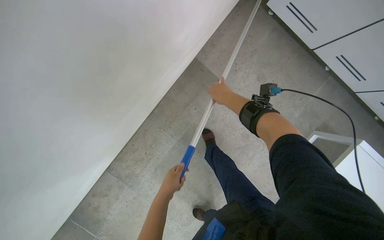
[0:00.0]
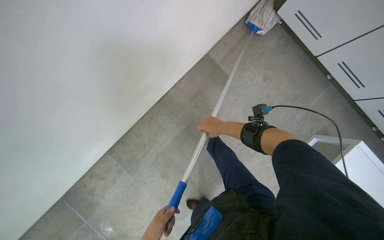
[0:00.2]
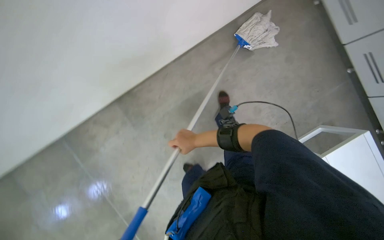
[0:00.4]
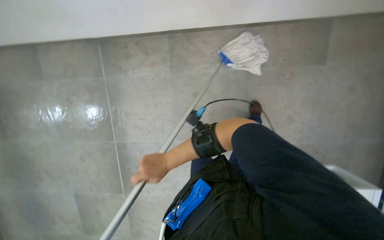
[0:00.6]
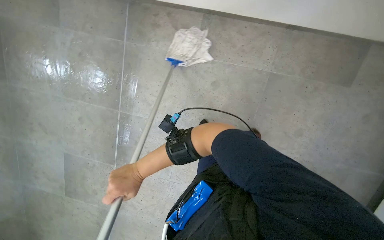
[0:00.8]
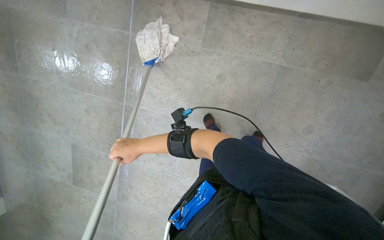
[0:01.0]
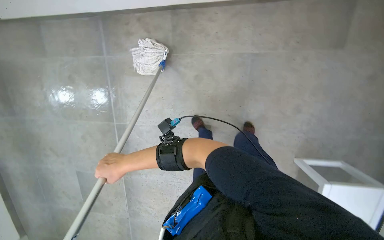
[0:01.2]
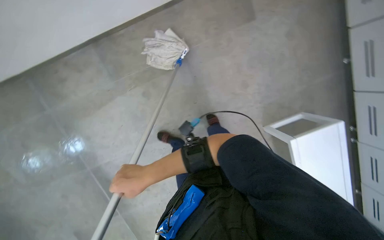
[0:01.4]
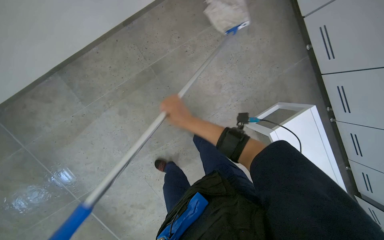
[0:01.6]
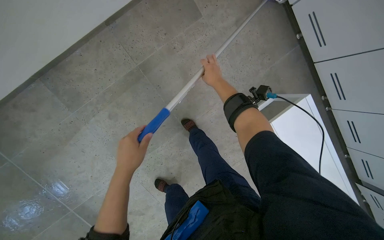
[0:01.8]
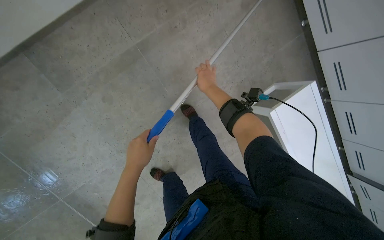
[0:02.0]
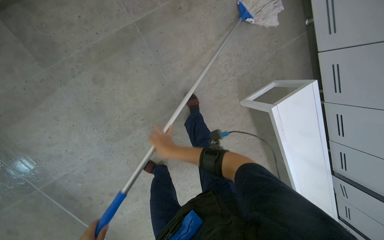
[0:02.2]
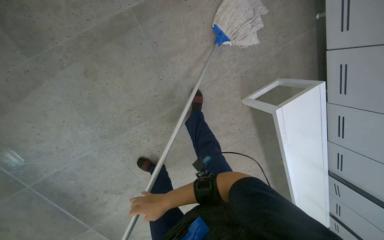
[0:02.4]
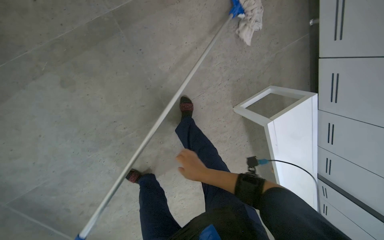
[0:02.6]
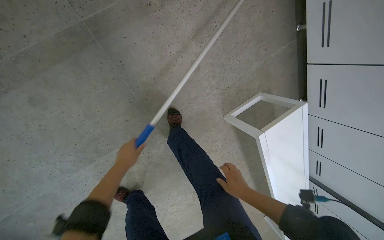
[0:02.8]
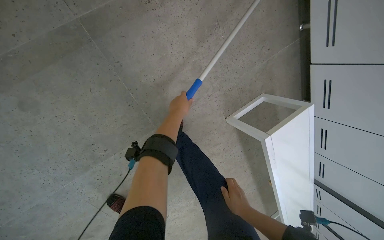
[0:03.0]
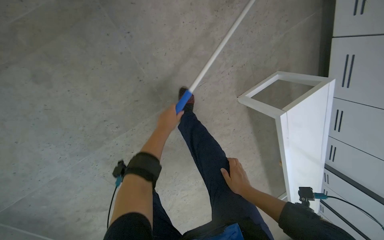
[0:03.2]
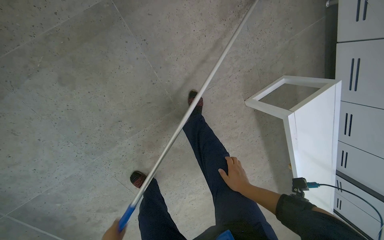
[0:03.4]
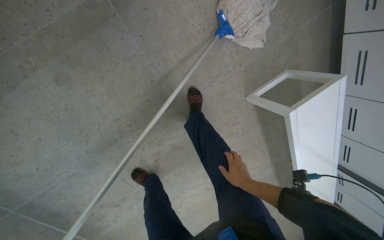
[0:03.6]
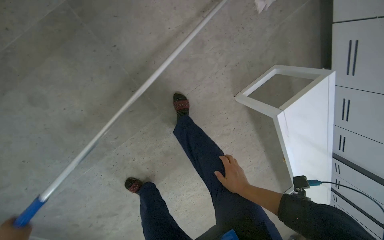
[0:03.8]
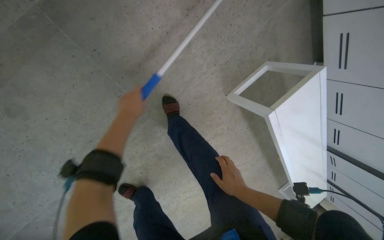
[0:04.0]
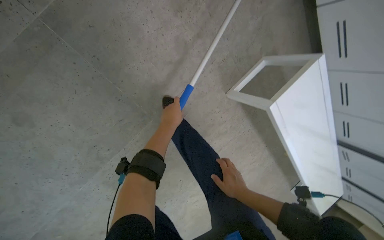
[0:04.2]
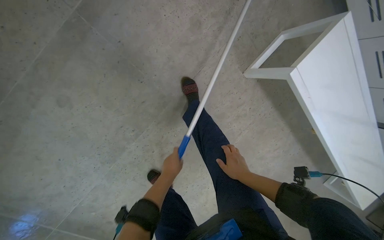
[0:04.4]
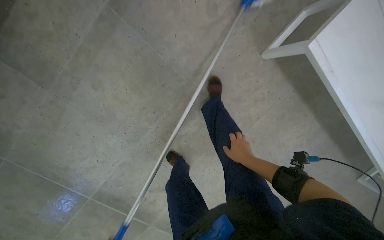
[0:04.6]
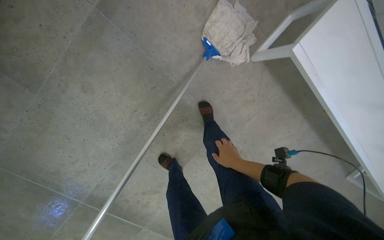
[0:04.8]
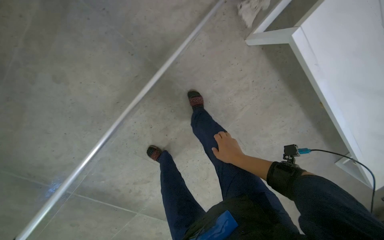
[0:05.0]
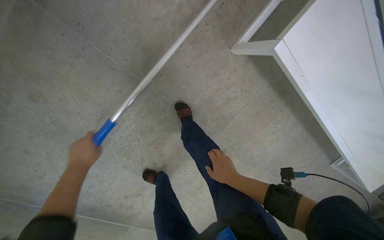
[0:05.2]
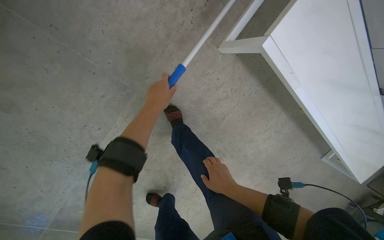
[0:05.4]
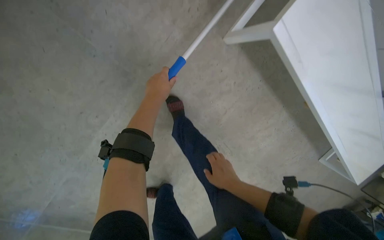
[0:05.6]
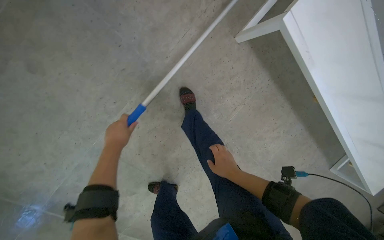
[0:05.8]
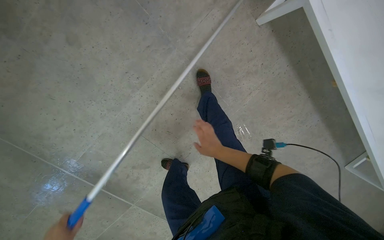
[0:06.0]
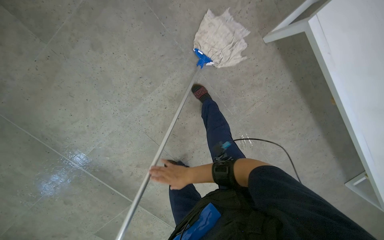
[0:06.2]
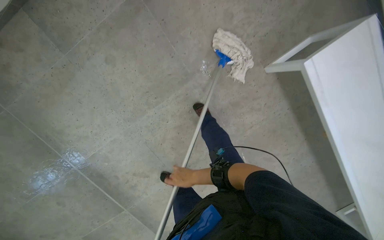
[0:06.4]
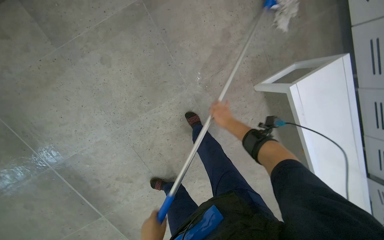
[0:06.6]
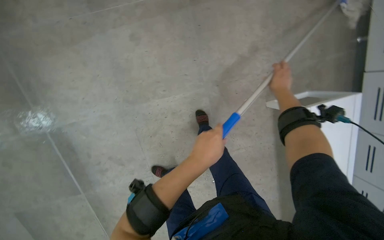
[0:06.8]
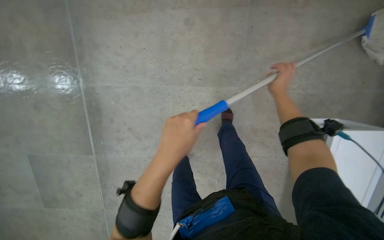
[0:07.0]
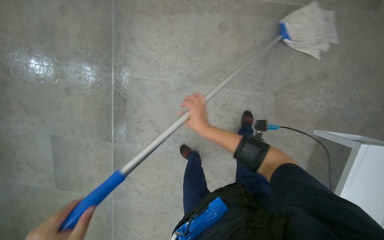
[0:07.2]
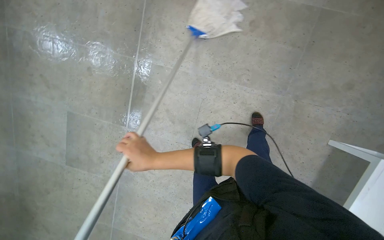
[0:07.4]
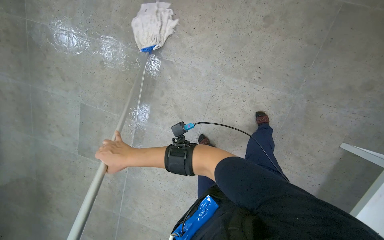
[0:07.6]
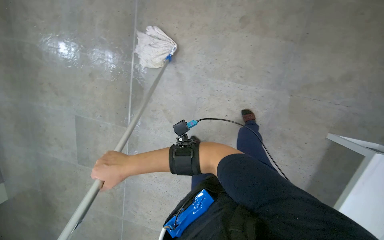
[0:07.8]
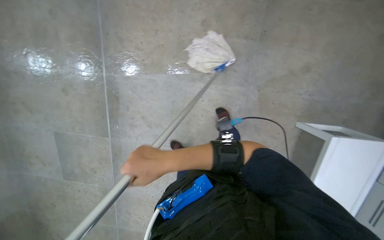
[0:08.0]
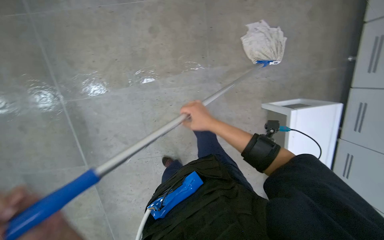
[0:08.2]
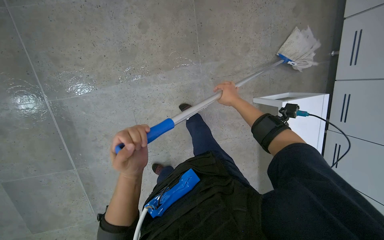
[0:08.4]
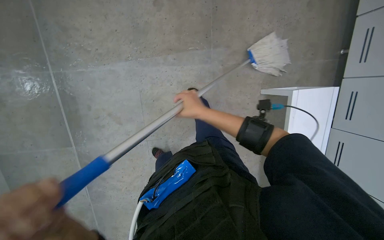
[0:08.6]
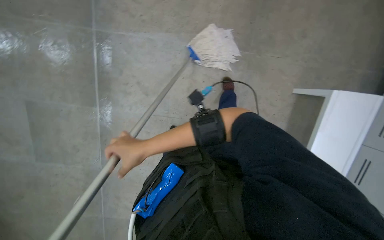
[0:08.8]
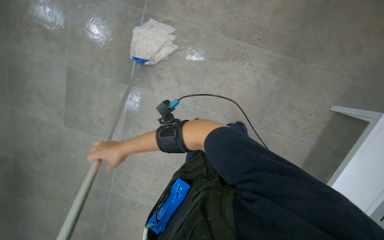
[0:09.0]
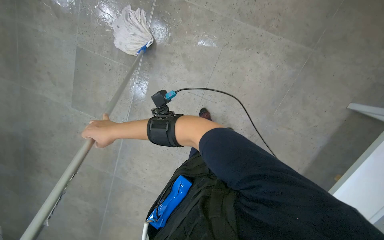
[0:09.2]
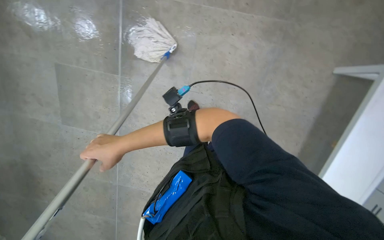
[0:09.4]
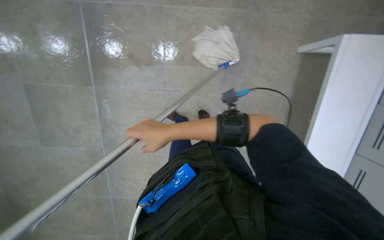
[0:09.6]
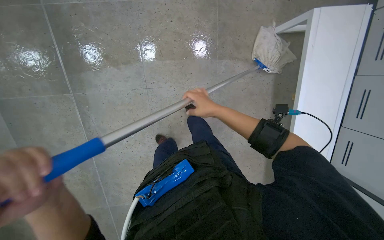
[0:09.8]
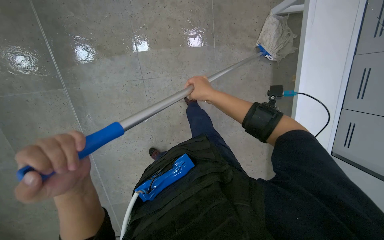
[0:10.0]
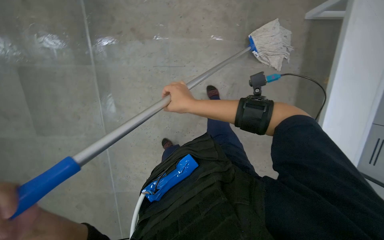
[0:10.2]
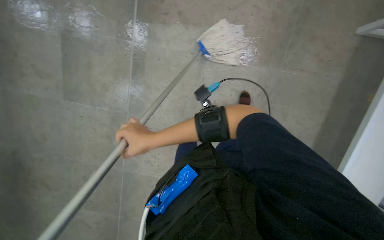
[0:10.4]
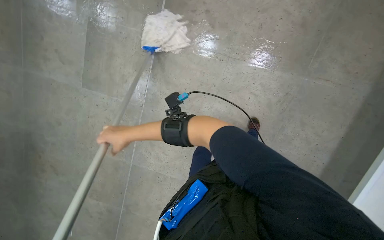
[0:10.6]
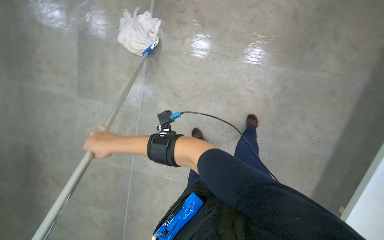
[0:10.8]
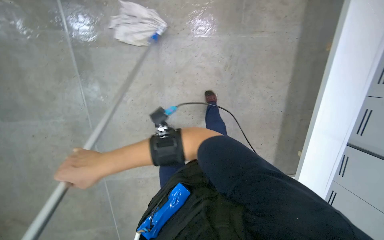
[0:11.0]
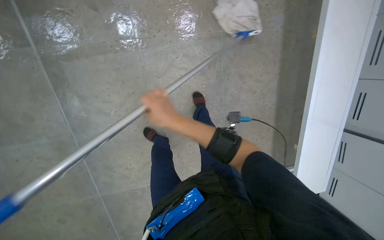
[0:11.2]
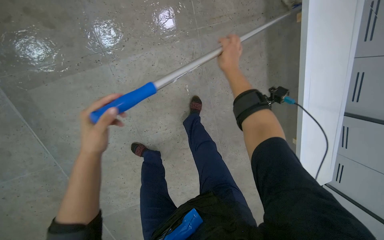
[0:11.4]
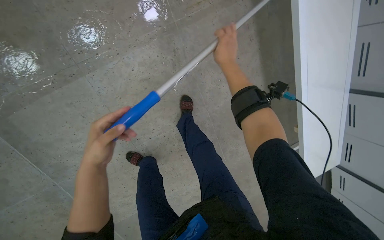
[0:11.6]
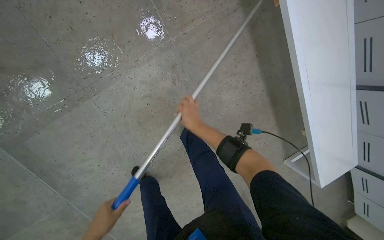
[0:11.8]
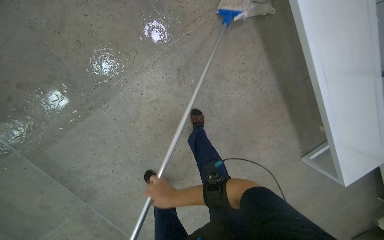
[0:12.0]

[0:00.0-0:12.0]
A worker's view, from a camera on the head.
Job: mopping floor.
The whole recording: Mopping tiled floor. The worker mops the tiled floor with a blue and grey mop.
0:00.0 to 0:01.6: The right hand travels down the picture and to the left by about 40 cm.
0:01.6 to 0:03.0: The camera is carried some 40 cm. The view pans to the right by about 15 degrees.
0:06.0 to 0:07.6: The camera travels some 50 cm. The view tilts some 10 degrees upward. The scene turns approximately 65 degrees clockwise in the picture.
0:09.0 to 0:10.4: The head rotates about 35 degrees to the right. The view tilts some 15 degrees downward.

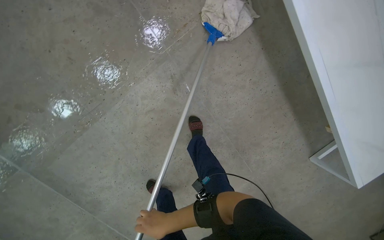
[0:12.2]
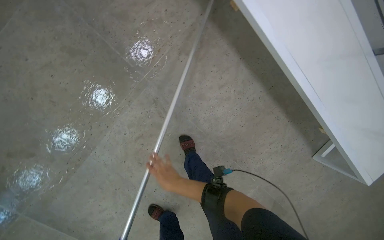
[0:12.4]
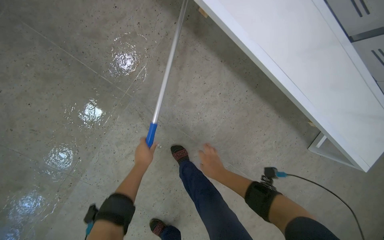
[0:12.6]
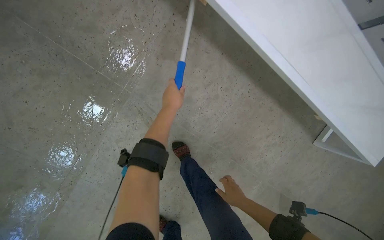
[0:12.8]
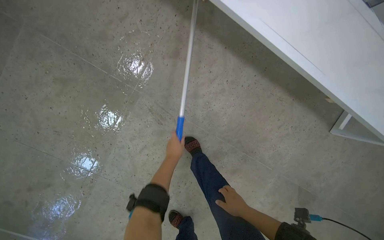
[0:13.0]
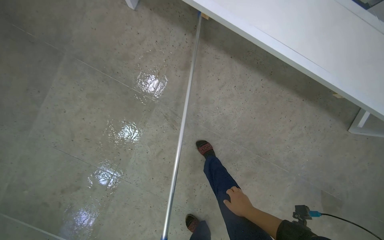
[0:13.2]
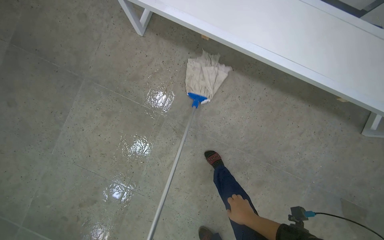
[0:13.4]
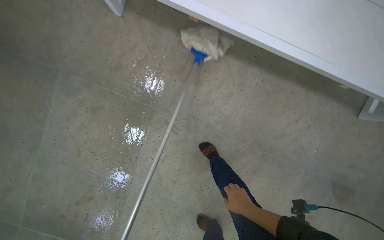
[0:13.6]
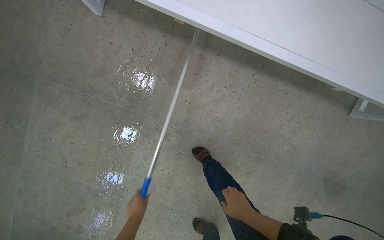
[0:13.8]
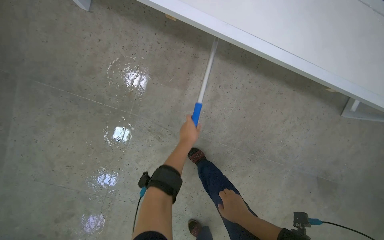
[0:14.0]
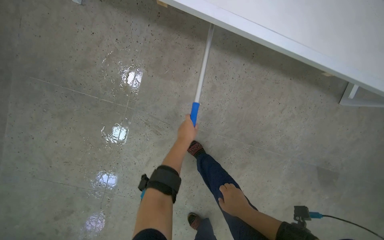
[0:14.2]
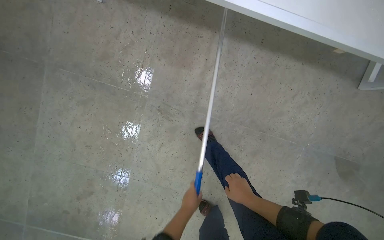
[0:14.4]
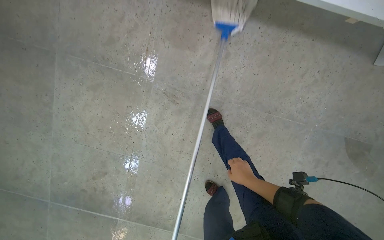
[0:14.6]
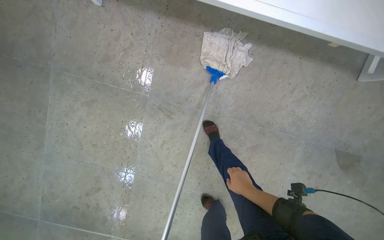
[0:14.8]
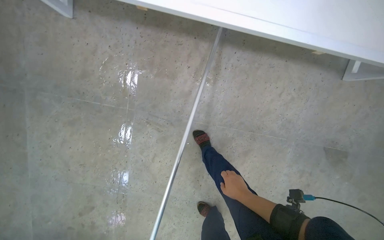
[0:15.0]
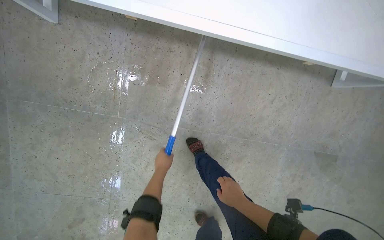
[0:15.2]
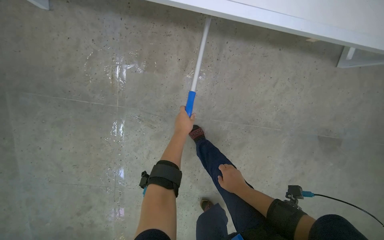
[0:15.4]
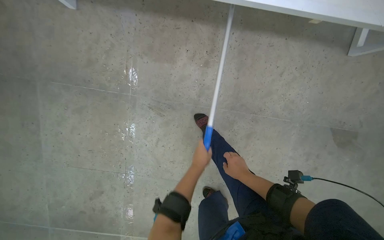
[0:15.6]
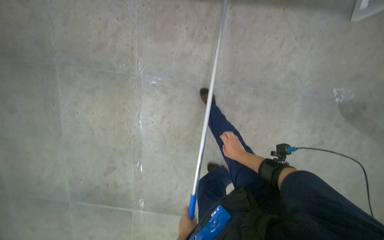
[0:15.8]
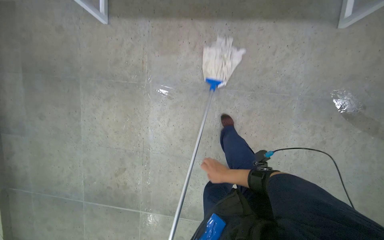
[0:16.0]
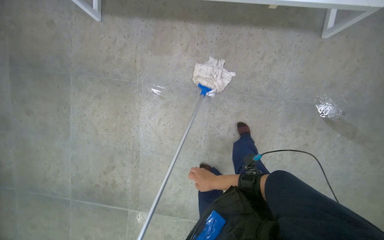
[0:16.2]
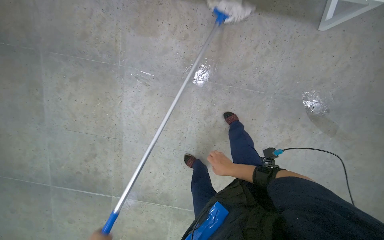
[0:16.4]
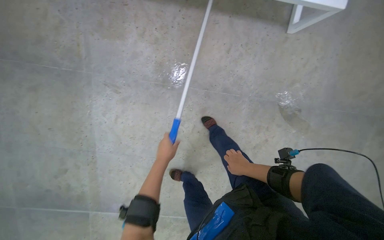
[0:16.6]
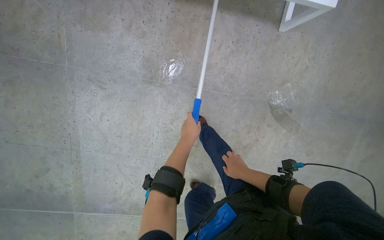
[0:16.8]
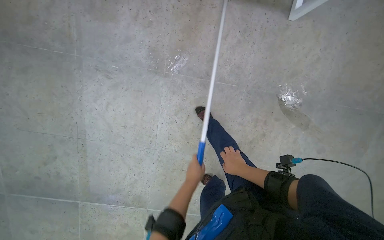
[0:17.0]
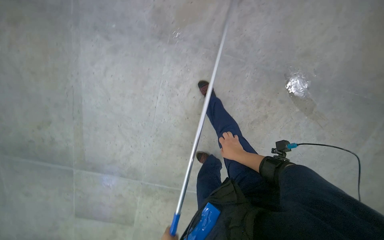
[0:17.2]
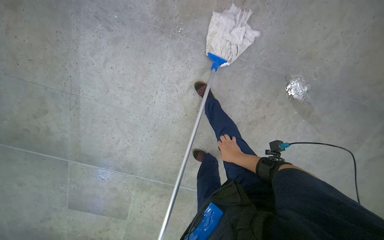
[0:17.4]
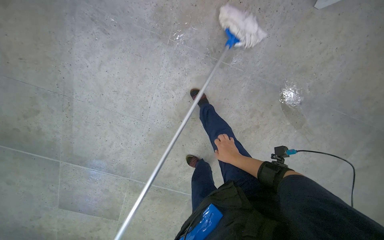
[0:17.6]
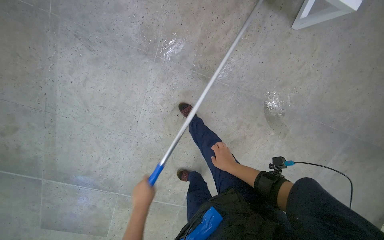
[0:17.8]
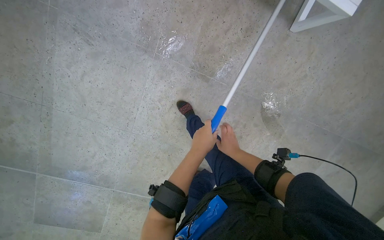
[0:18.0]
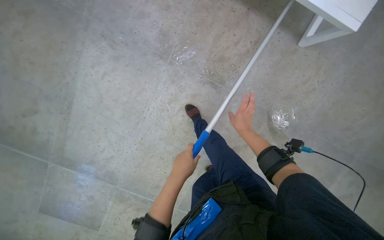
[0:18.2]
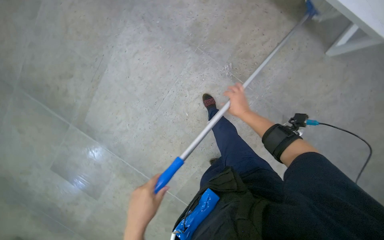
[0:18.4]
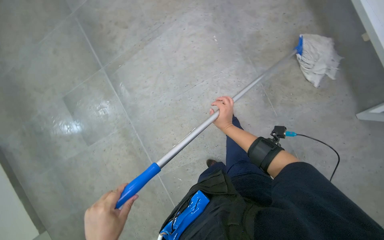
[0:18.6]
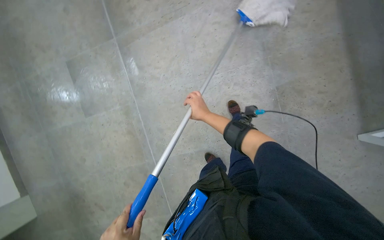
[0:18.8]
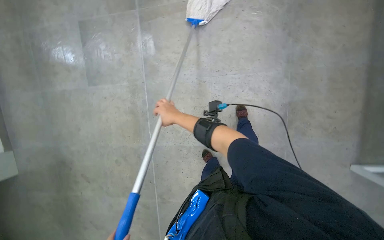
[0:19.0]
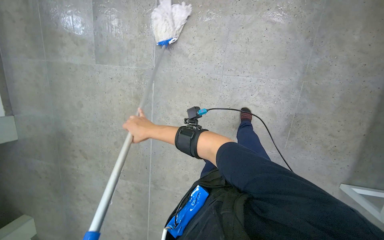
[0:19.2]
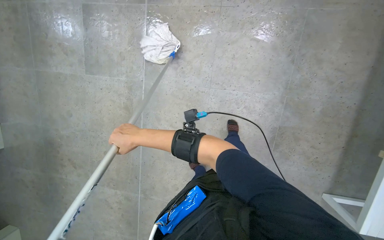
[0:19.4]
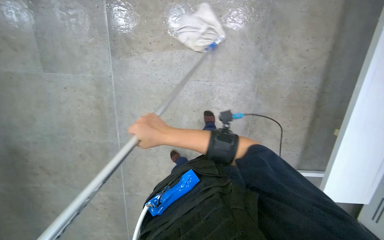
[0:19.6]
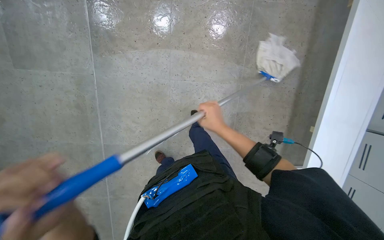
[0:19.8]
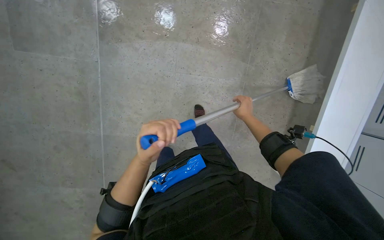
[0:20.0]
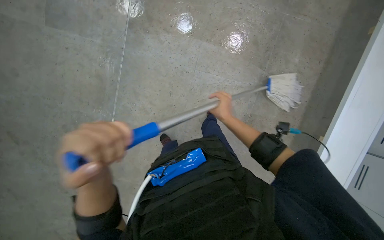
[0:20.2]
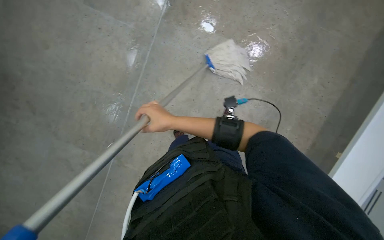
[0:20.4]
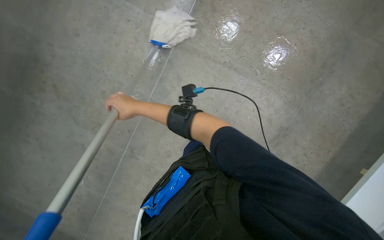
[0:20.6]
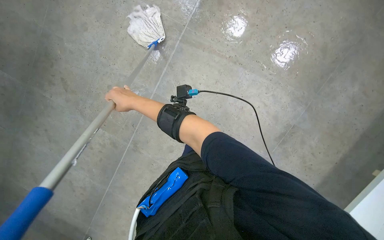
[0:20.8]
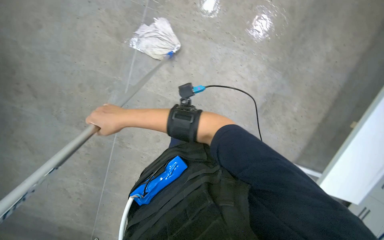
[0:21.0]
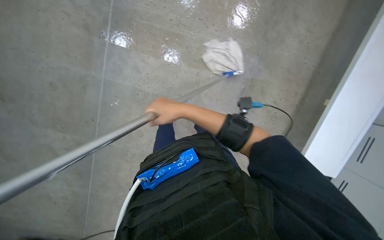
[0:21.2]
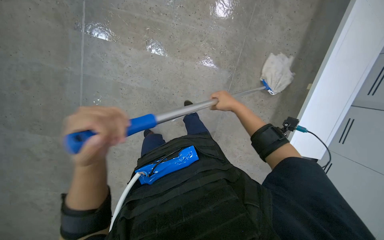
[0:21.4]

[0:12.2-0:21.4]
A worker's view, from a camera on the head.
Job: mopping floor.
The whole recording: Mopping tiled floor. The worker mops the tiled floor with a blue and grey mop.
0:12.2 to 0:13.8: The scene rotates counterclockwise by approximately 30 degrees. The right hand shifts approximately 20 cm to the right.
0:15.2 to 0:16.8: The camera is carried approximately 40 cm.
0:16.8 to 0:18.4: Everything in view rotates some 25 degrees clockwise. The right hand is displaced nearer to the camera by approximately 10 cm.
0:18.4 to 0:19.8: The camera is aimed approximately 20 degrees further to the right. The scene rotates clockwise by approximately 55 degrees.
